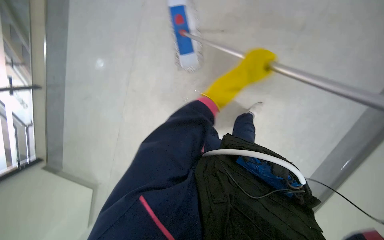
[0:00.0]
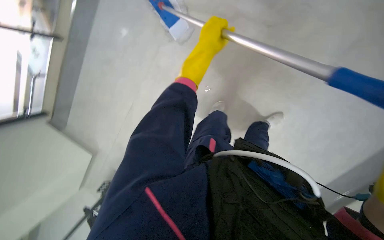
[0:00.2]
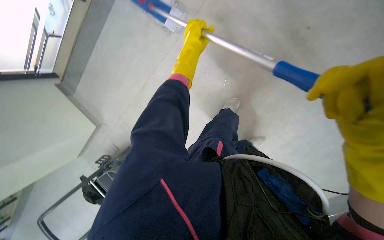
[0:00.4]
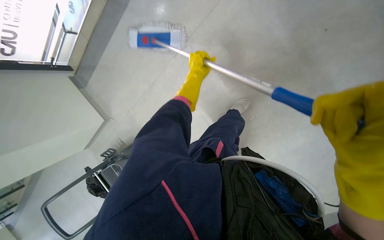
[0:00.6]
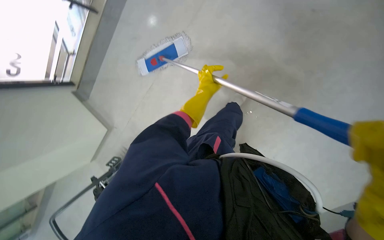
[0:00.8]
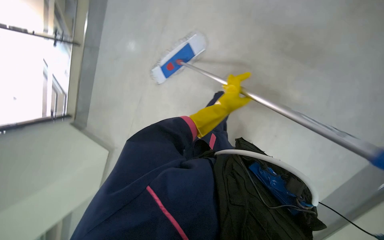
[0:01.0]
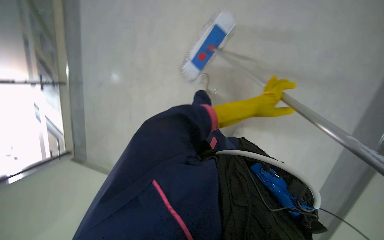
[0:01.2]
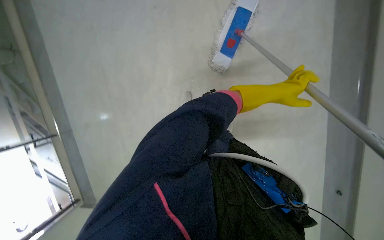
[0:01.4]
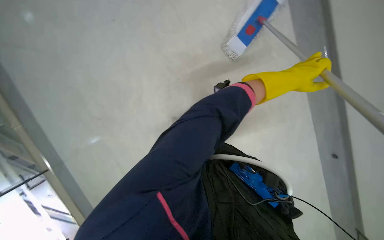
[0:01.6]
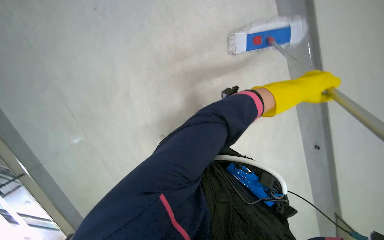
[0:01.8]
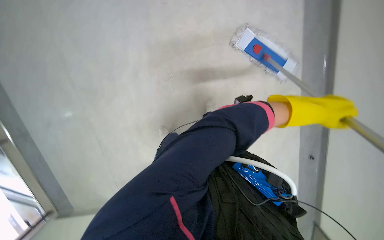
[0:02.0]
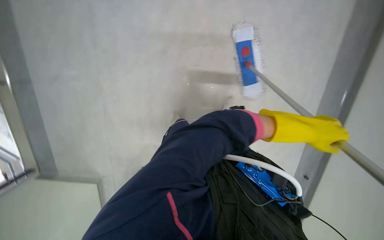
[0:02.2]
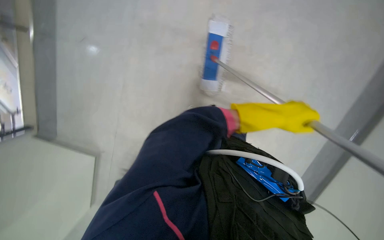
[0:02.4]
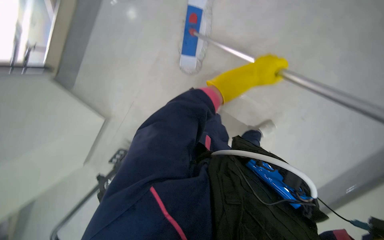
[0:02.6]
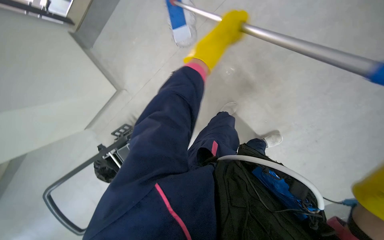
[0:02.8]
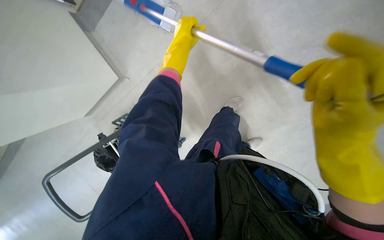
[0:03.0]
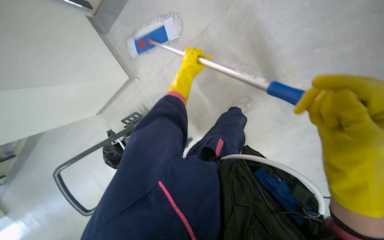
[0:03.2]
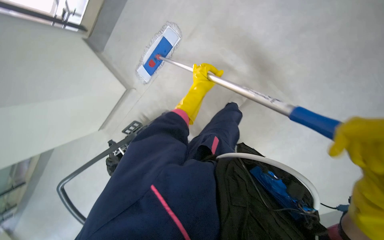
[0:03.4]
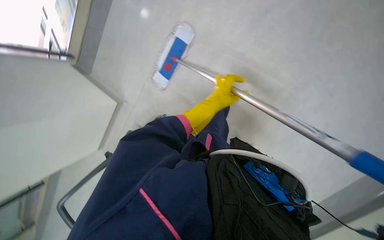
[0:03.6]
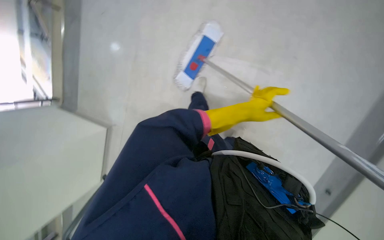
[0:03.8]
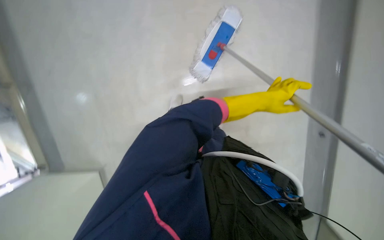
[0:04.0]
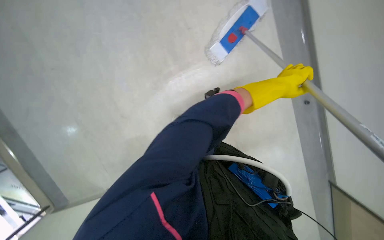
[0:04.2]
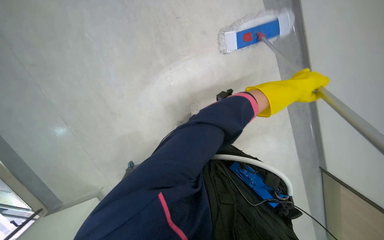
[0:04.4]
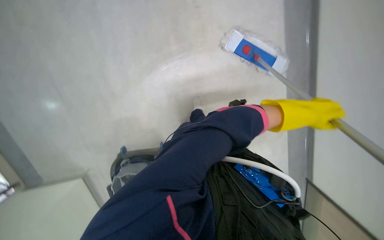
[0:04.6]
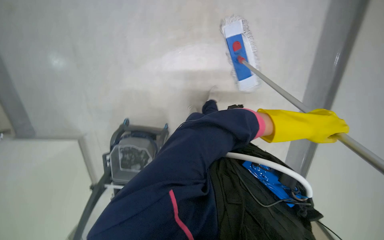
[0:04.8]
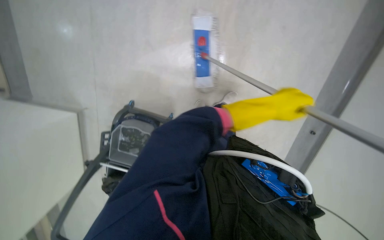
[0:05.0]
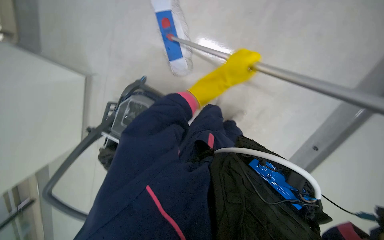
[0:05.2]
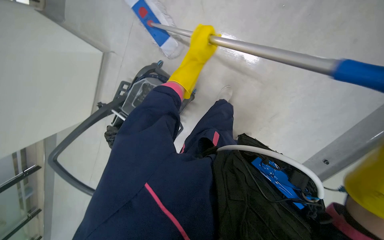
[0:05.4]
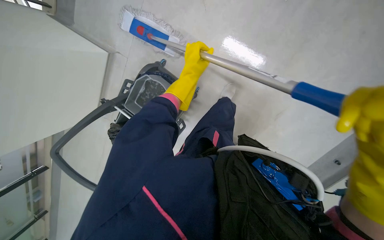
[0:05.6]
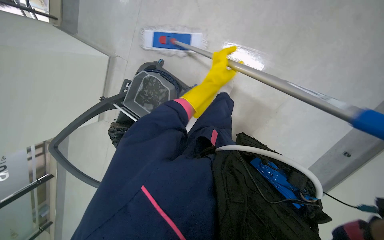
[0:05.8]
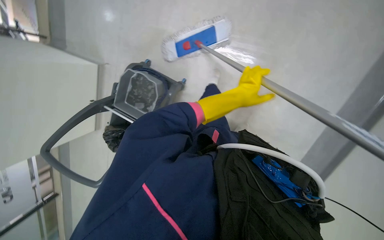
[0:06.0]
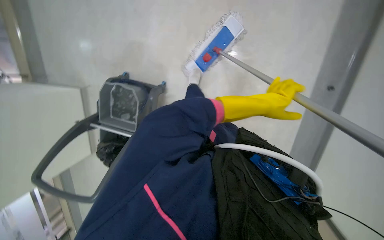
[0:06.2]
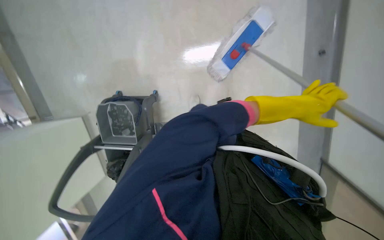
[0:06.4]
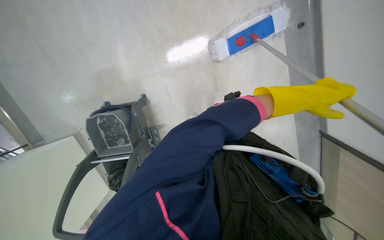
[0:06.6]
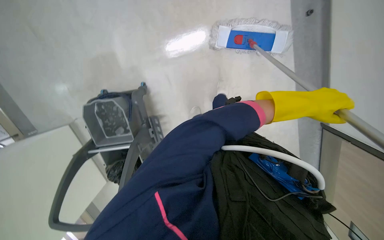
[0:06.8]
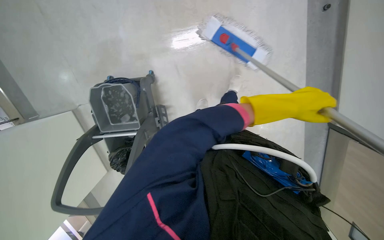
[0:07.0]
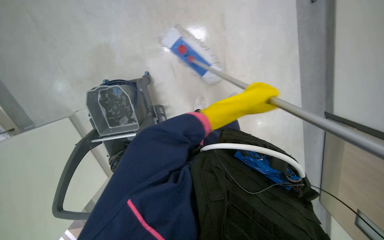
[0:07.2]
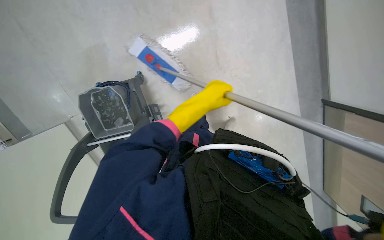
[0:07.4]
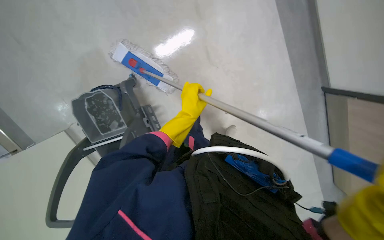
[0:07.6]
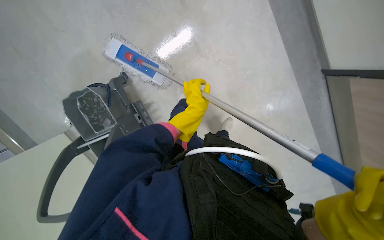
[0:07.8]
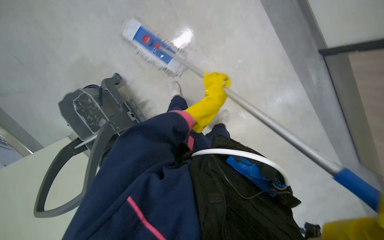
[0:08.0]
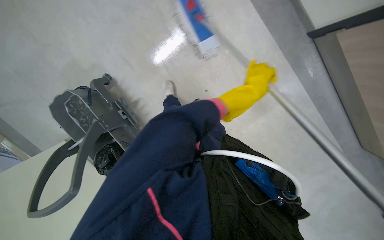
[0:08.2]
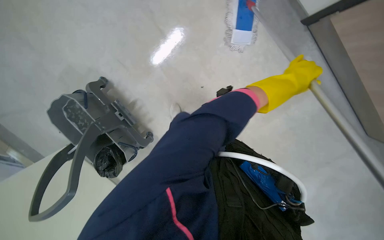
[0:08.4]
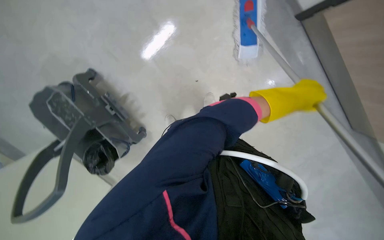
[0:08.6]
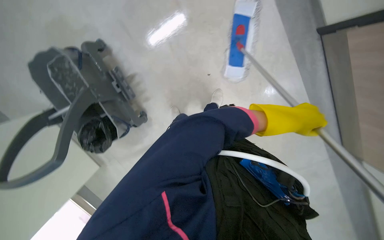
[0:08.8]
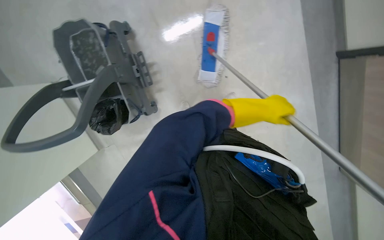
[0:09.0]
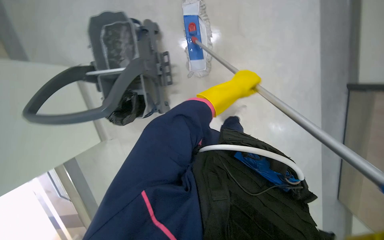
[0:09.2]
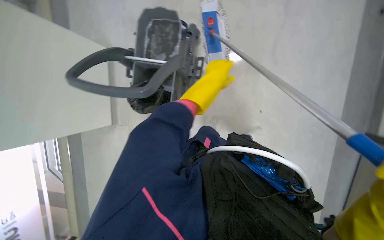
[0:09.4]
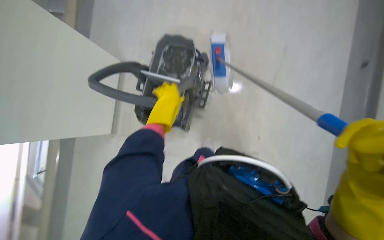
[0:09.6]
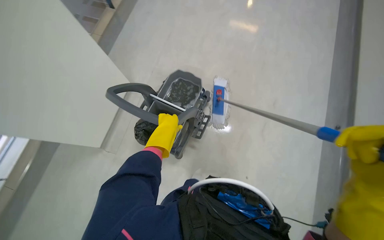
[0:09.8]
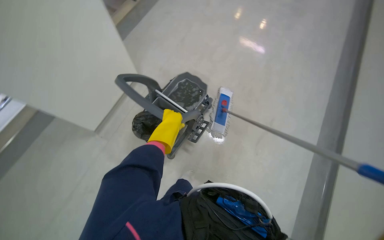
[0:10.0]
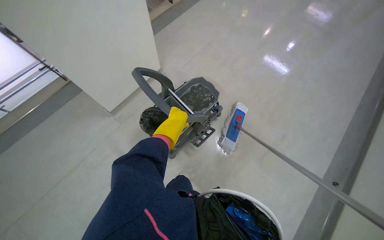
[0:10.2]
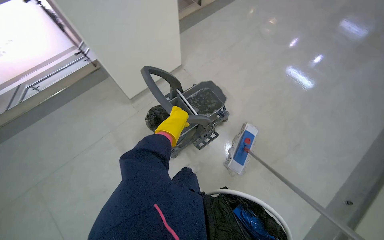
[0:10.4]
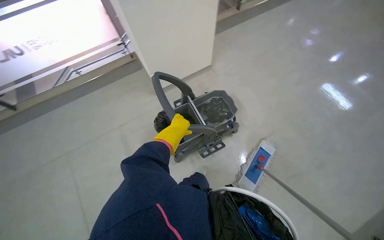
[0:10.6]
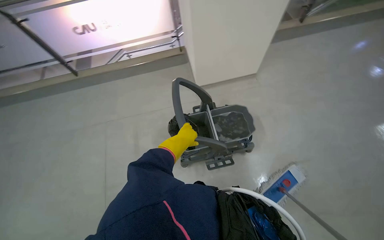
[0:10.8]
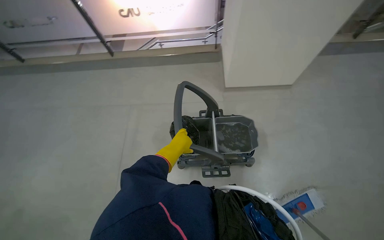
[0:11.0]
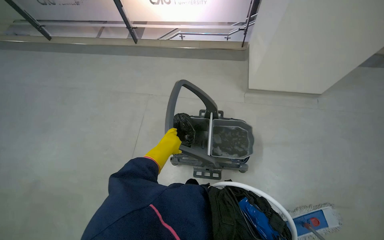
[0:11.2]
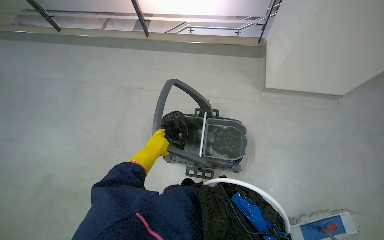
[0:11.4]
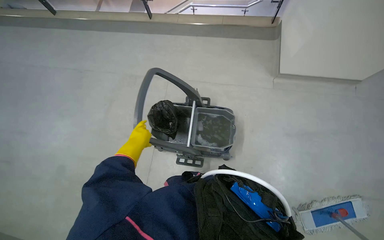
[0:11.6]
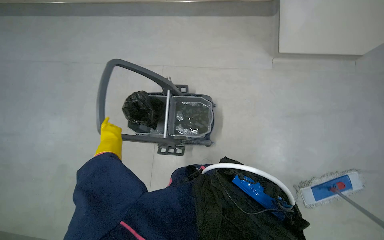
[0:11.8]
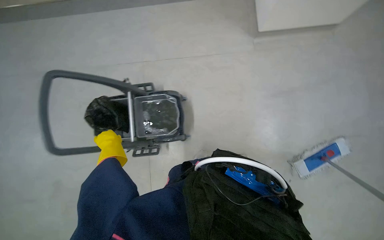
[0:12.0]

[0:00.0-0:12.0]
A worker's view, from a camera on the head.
Job: mopping floor.
The whole recording: Mopping floor with flat mop. The worker mops the floor using a flat mop and a cleaning cart.
0:01.6 to 0:03.0: The wearer moves some 40 cm. The camera sweeps to the right, by roughly 50 degrees. The view tilts roughly 40 degrees downward. The scene rotates clockwise by about 25 degrees.
0:03.0 to 0:04.4: The camera is aimed roughly 15 degrees further to the left. The left hand shifts approximately 30 cm to the right.
0:04.4 to 0:06.0: The left hand travels to the left by roughly 20 cm.
0:09.0 to 0:10.4: The view tilts roughly 30 degrees upward. Everything in view rotates approximately 75 degrees clockwise.
0:10.4 to 0:12.0: The head travels roughly 70 cm. The wearer's head swings some 60 degrees to the left. The view tilts roughly 15 degrees downward.

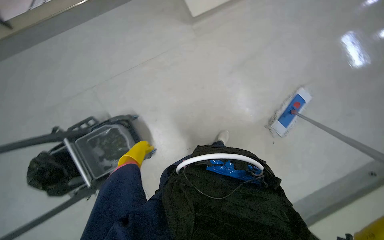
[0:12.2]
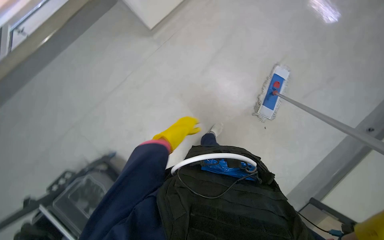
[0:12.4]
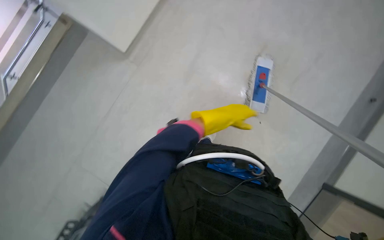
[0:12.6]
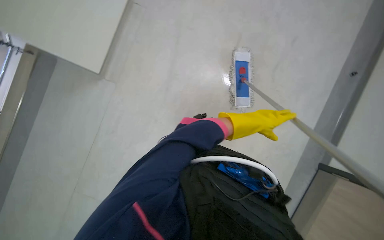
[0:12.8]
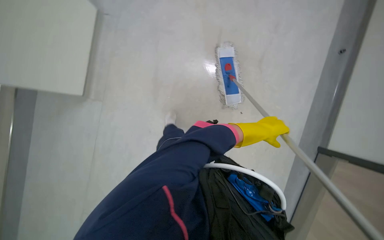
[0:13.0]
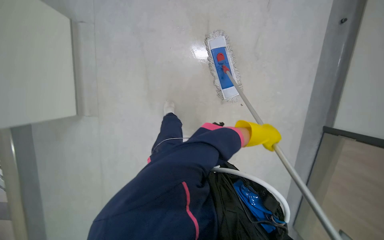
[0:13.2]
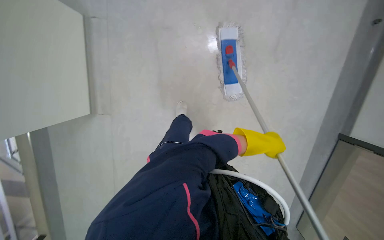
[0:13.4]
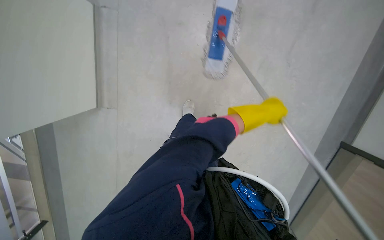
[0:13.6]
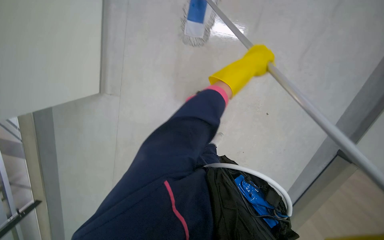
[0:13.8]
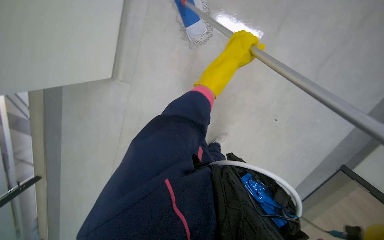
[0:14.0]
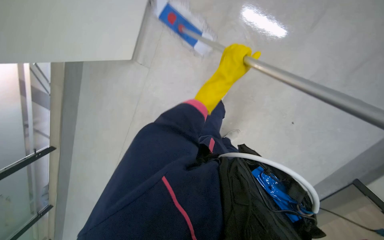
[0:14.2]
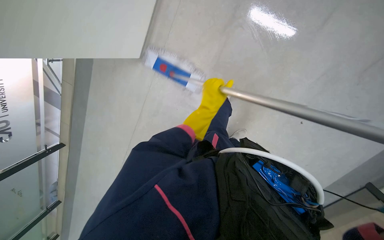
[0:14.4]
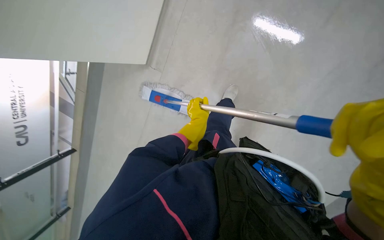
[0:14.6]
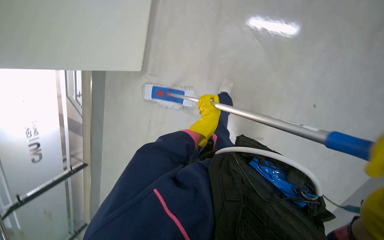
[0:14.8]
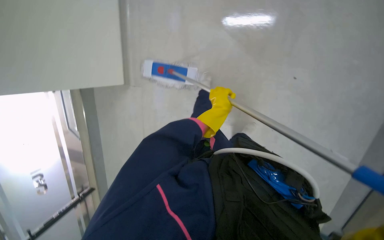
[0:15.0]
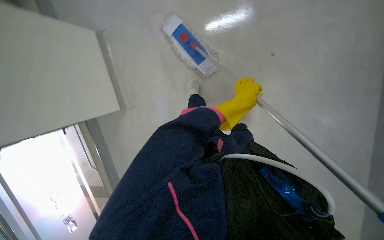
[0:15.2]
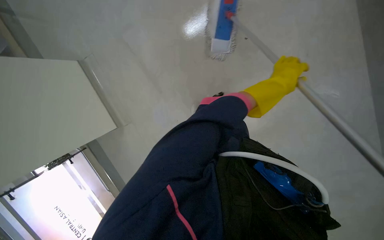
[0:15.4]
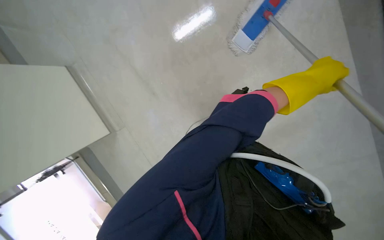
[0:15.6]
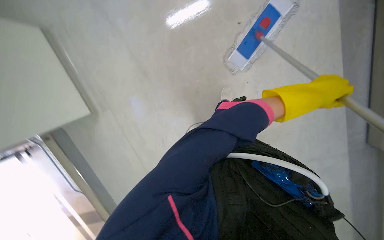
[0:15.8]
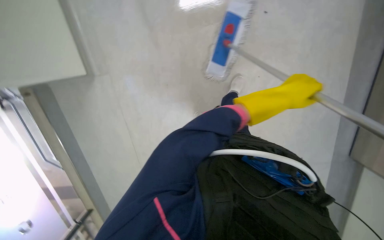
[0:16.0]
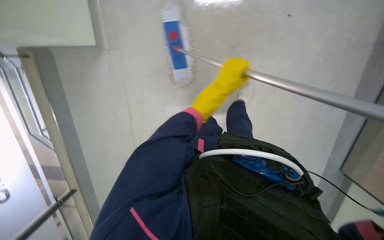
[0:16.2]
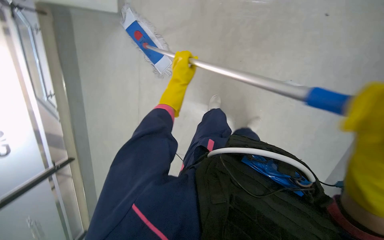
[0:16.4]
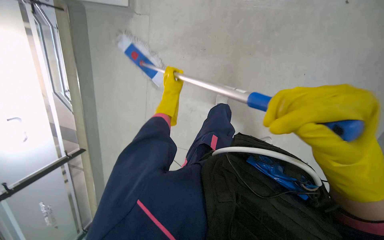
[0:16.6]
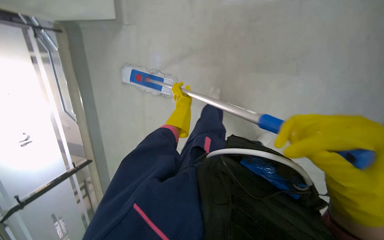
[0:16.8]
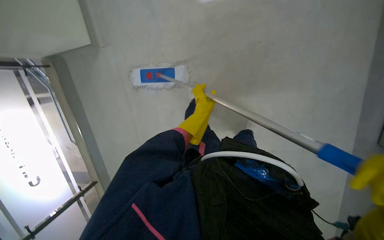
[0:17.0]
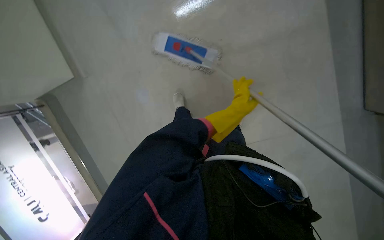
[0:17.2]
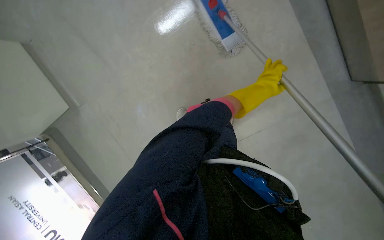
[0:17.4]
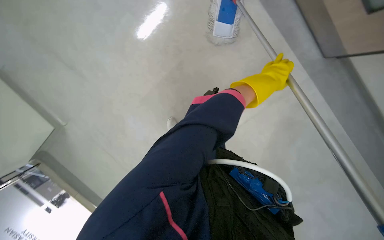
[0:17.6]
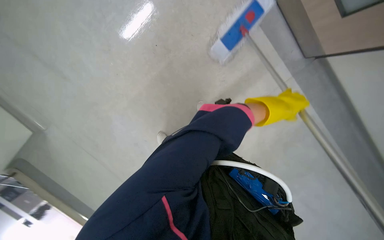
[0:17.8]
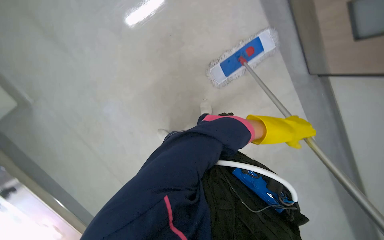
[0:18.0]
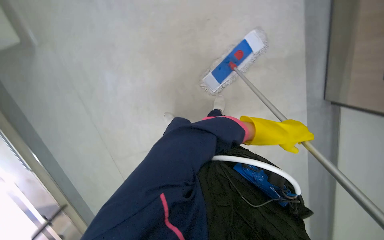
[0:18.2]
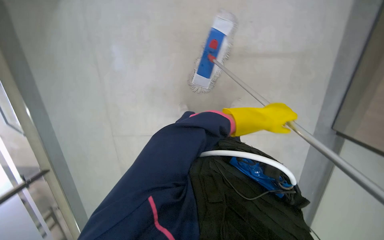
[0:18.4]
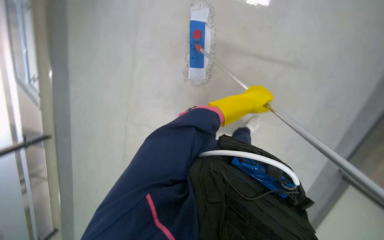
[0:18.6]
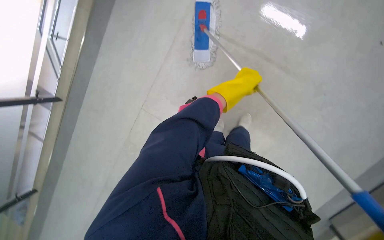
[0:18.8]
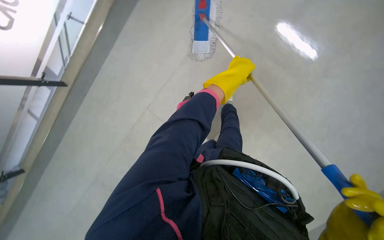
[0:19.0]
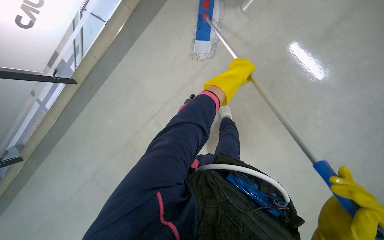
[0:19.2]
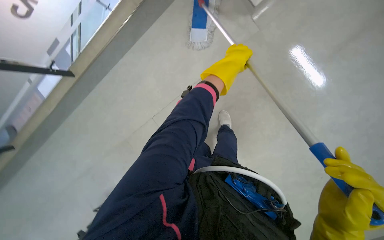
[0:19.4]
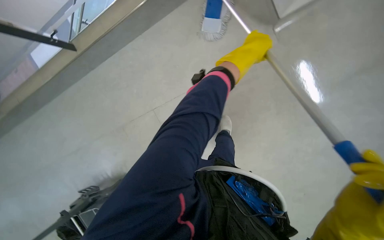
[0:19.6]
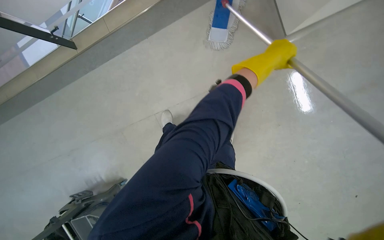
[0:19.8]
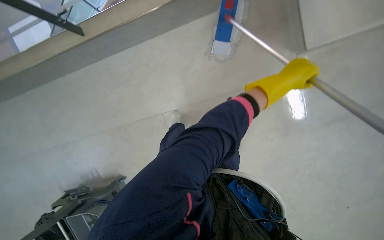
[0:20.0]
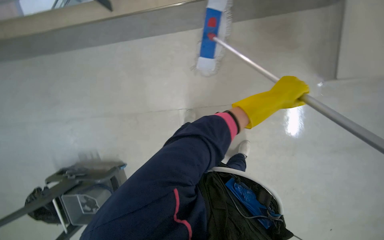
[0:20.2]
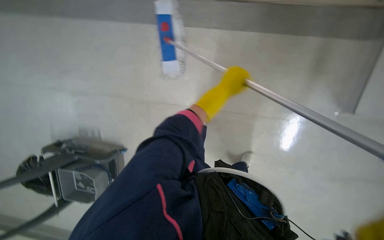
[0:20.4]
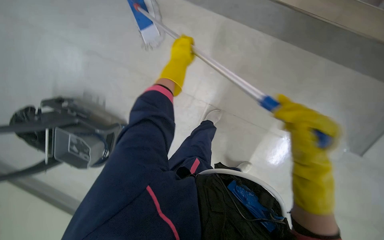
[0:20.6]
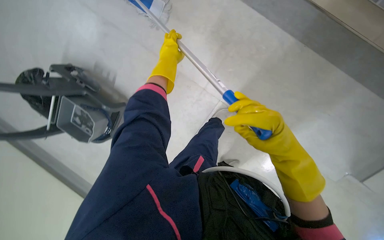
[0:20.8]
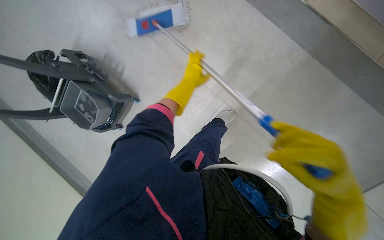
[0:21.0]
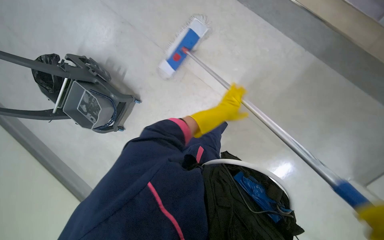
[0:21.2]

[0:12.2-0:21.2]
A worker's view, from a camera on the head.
Job: mopping floor.
The whole recording: Mopping floor with flat mop. The worker mops the floor using a flat mop and a cleaning cart.
0:12.2 to 0:13.8: The head rotates roughly 55 degrees to the right.
0:13.8 to 0:15.2: The left hand is displaced down the picture and farther from the camera by about 15 cm.
0:15.2 to 0:16.6: The left hand goes approximately 10 cm to the left.
0:18.2 to 0:19.8: The left hand is displaced up the picture and to the left by roughly 25 cm.
0:19.8 to 0:21.2: The left hand heads down the picture, farther from the camera and to the left, covering some 35 cm.
